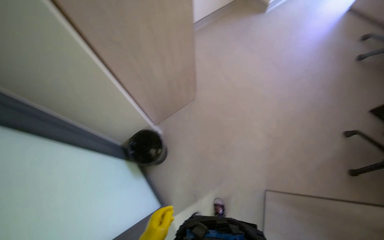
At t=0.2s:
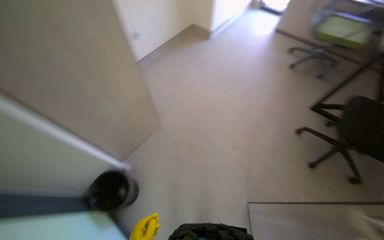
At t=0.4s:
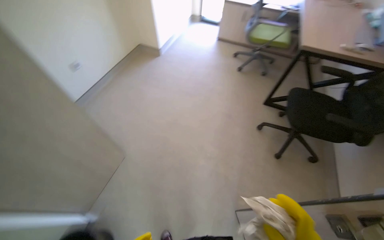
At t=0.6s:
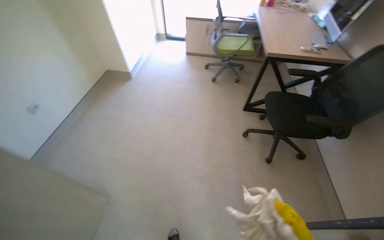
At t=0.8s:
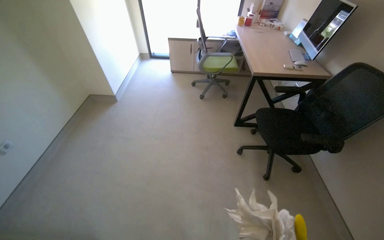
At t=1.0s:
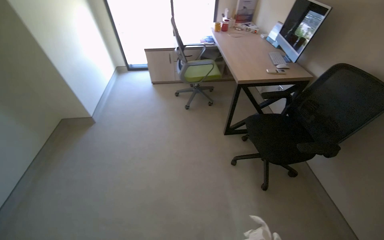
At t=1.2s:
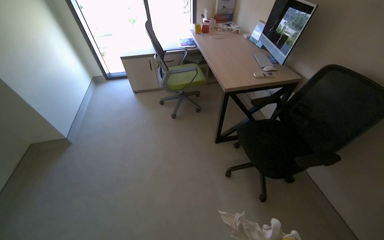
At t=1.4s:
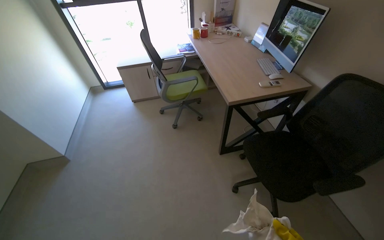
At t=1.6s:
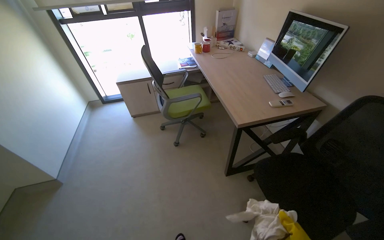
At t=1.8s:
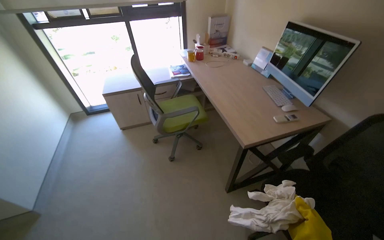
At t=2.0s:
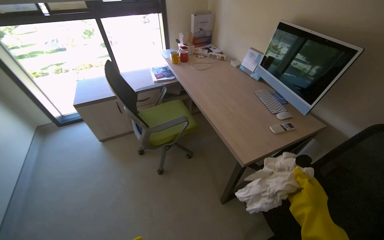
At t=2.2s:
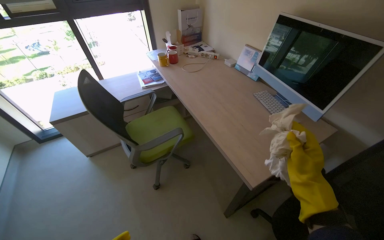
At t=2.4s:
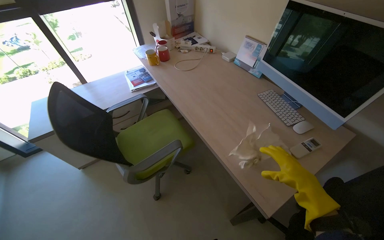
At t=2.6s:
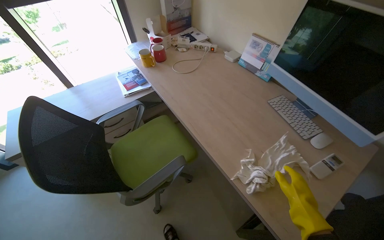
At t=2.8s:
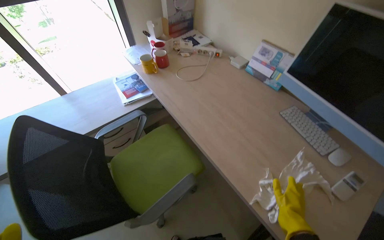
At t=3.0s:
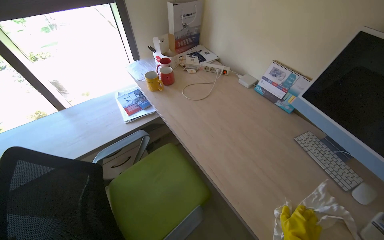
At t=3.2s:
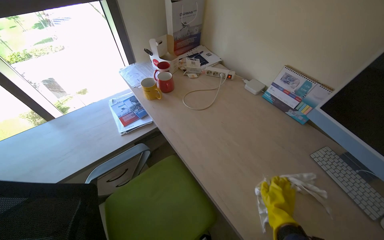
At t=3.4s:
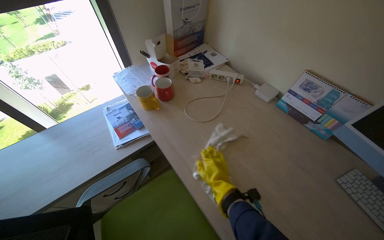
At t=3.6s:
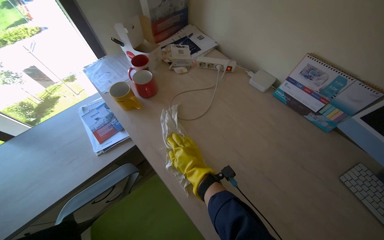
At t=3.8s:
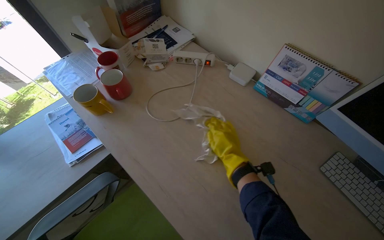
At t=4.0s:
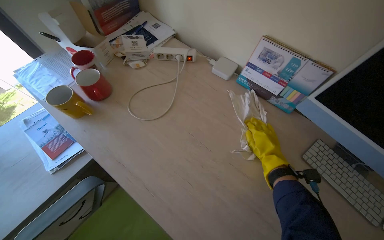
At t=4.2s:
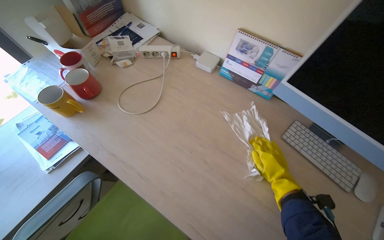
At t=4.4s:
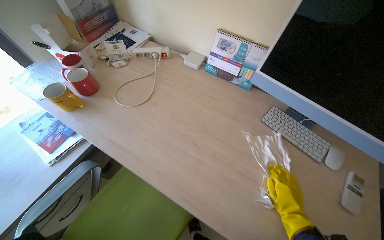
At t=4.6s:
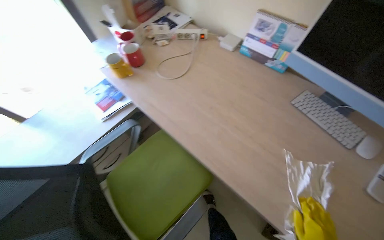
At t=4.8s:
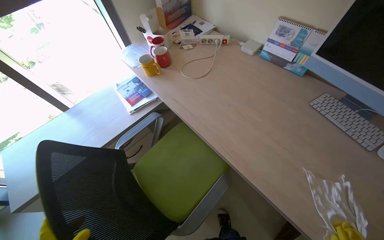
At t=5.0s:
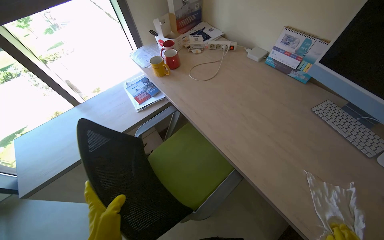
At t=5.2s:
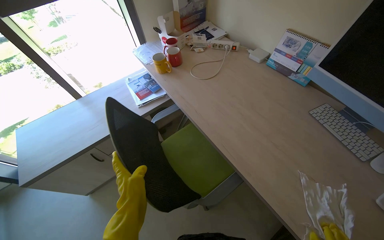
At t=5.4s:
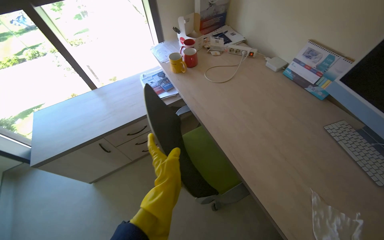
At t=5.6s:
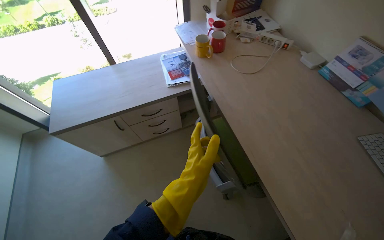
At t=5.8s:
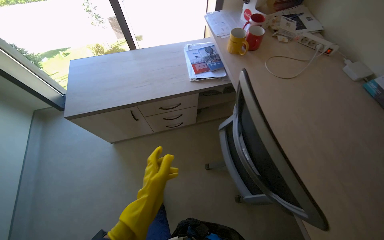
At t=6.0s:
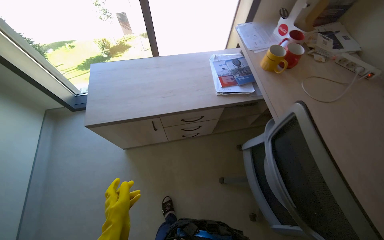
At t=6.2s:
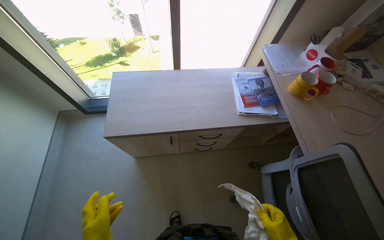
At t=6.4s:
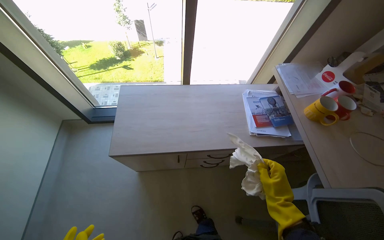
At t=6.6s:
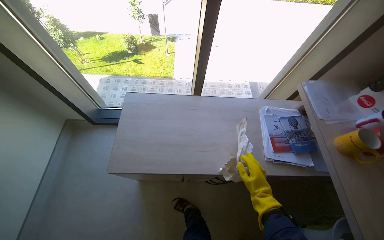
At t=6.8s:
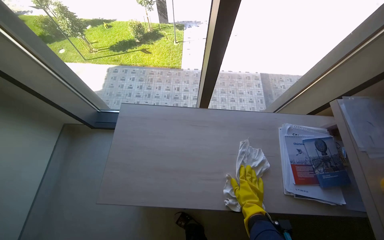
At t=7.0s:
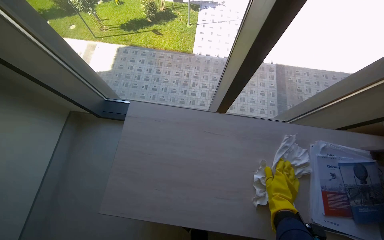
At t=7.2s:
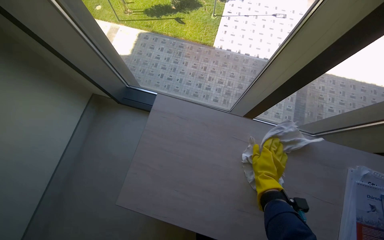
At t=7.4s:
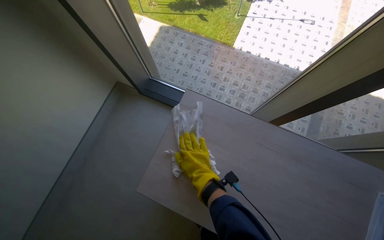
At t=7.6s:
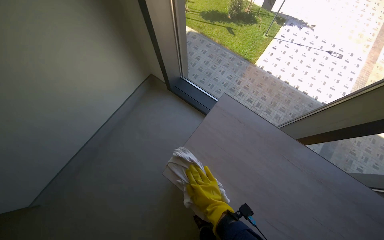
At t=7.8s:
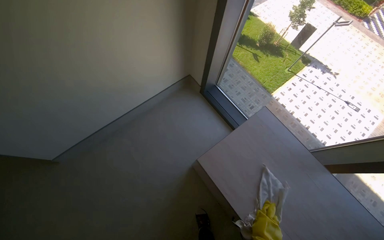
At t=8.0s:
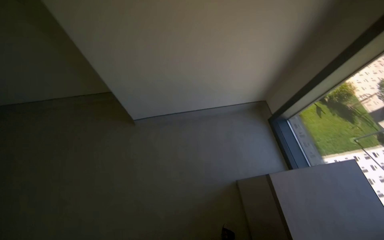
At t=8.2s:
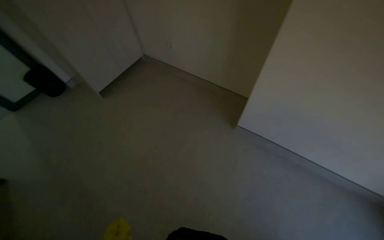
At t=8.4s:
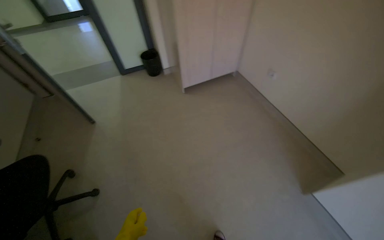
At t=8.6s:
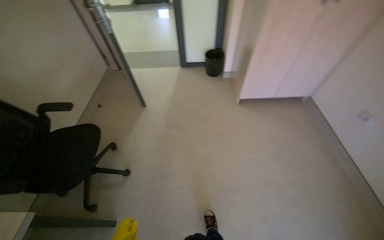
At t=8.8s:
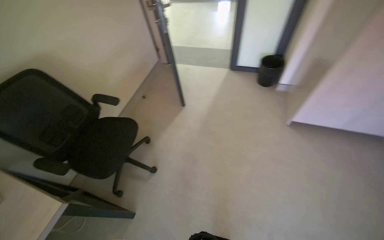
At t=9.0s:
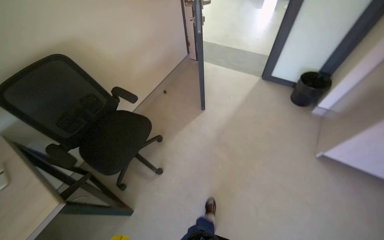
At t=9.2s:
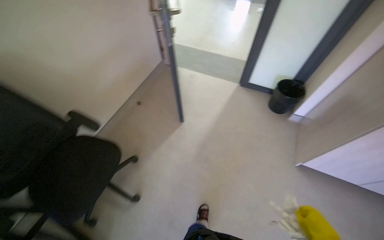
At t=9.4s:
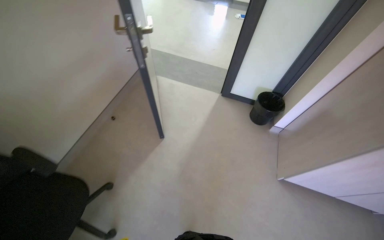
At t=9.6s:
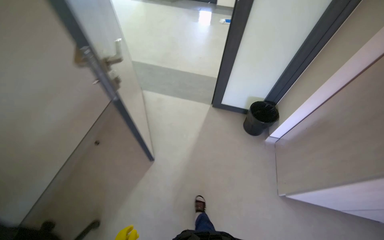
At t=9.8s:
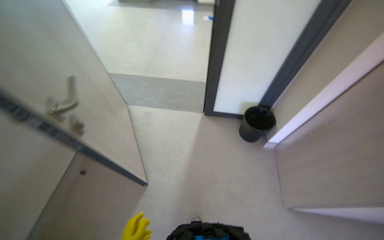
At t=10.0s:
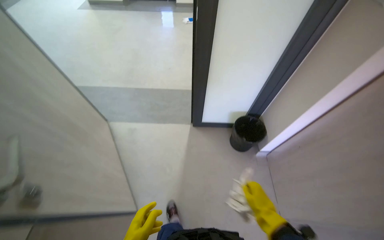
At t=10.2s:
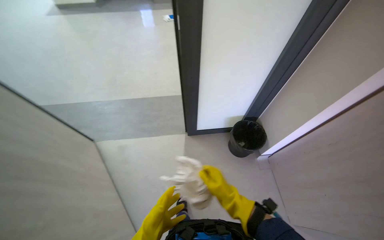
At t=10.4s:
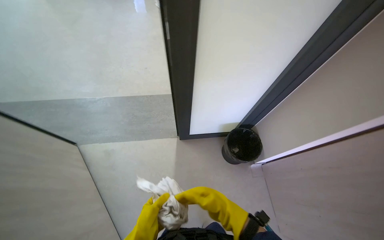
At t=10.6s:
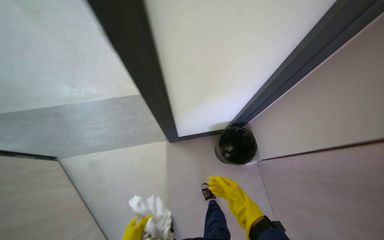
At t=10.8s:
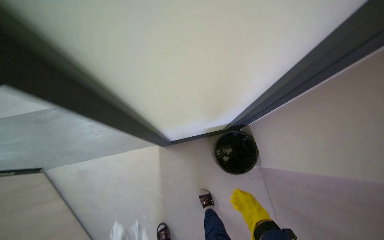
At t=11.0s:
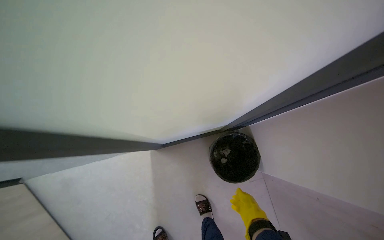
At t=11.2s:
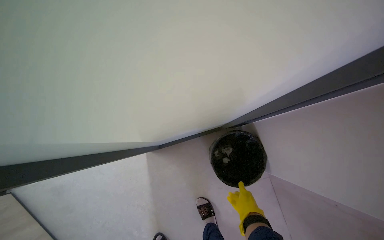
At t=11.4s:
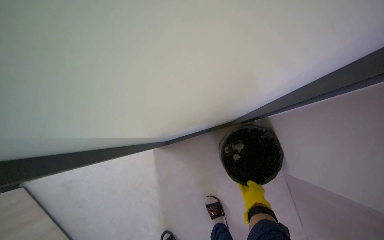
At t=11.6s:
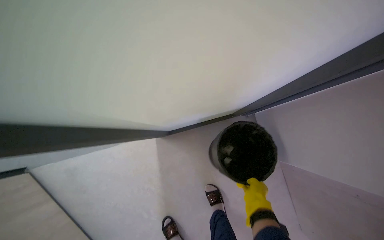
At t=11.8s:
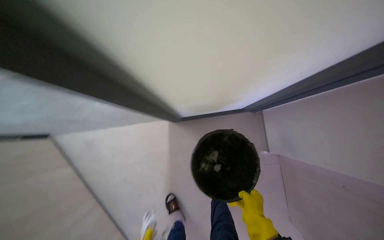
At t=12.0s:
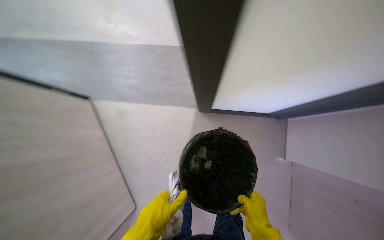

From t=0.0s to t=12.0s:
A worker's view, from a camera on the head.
Job: wiping surfaces.
The whole recording: Wiping office surfaces. The worker wipes various surfaces in the office, including desks, chairs, and door handles, with a cloth.
From t=0.0s to t=1.6s: The camera is carried some 1 m. The wearer's head swings roughly 65 degrees to the right. The view tips upward by approximately 20 degrees.
From t=1.6s to t=3.0s: The head travels about 1 m. The wearer's head swings some 25 degrees to the right.
From t=3.0s to t=4.4s: The head rotates approximately 25 degrees to the right. The right hand goes to the left and returns, roughly 35 cm each way.
From t=4.4s to t=6.0s: The camera travels about 50 cm. The head rotates approximately 45 degrees to the left.
From t=6.0s to t=7.6s: The camera is carried about 70 cm. The wearer's head swings roughly 50 degrees to the left.
From t=9.0s to t=10.4s: The head travels roughly 1 m. The wearer's head swings approximately 35 degrees to the right.
From t=10.4s to t=12.0s: The right hand goes some 10 cm to the right.

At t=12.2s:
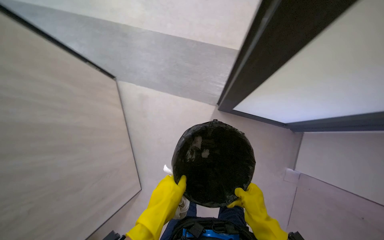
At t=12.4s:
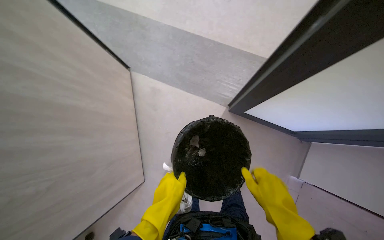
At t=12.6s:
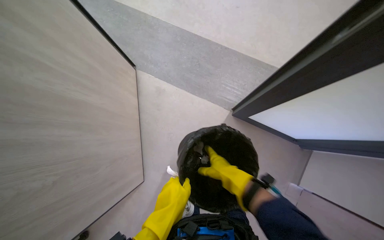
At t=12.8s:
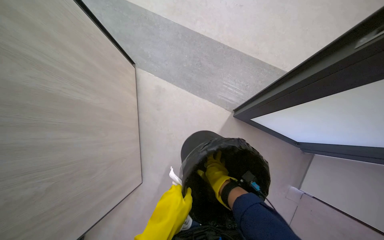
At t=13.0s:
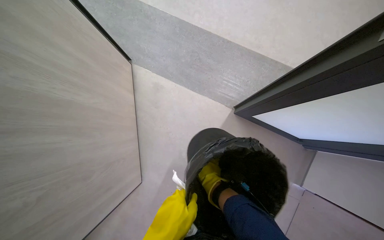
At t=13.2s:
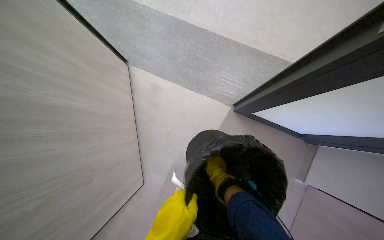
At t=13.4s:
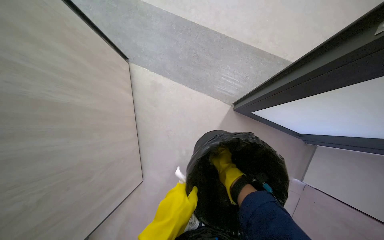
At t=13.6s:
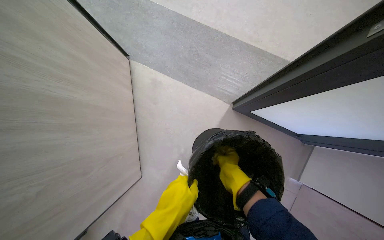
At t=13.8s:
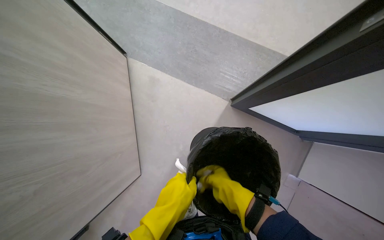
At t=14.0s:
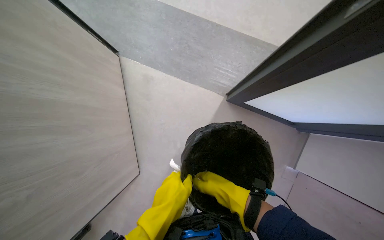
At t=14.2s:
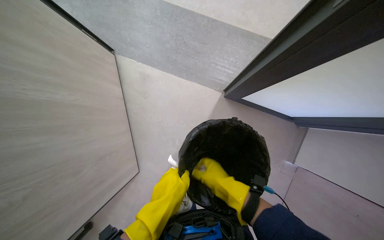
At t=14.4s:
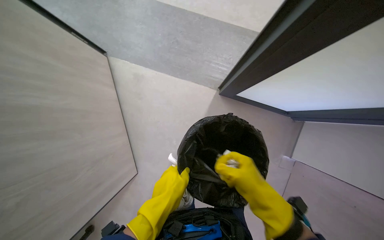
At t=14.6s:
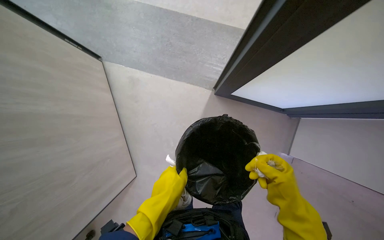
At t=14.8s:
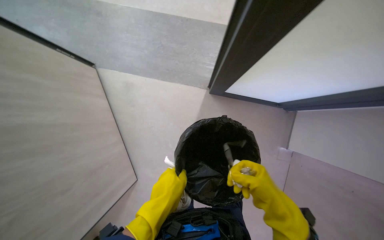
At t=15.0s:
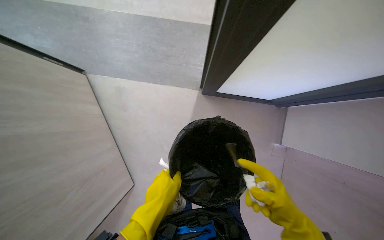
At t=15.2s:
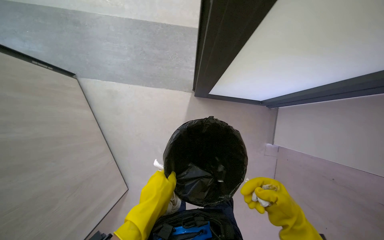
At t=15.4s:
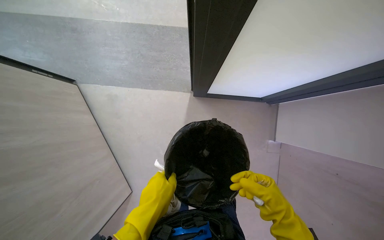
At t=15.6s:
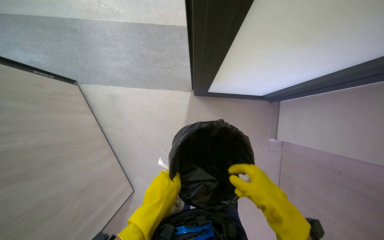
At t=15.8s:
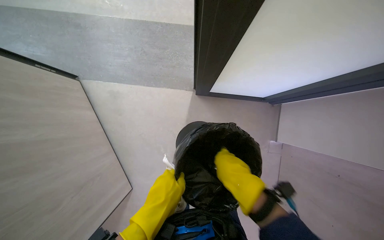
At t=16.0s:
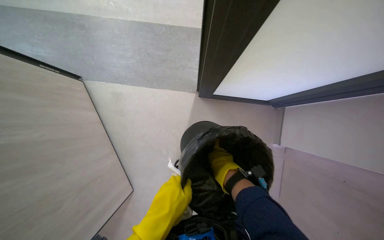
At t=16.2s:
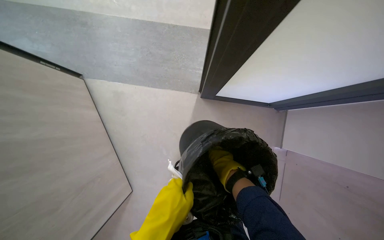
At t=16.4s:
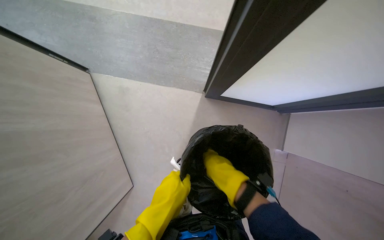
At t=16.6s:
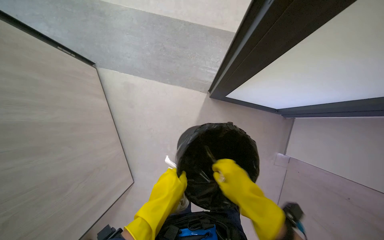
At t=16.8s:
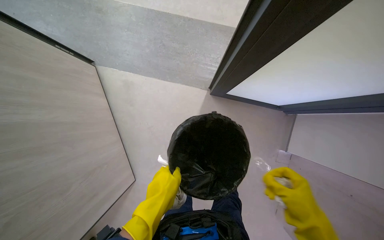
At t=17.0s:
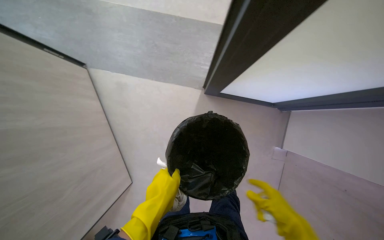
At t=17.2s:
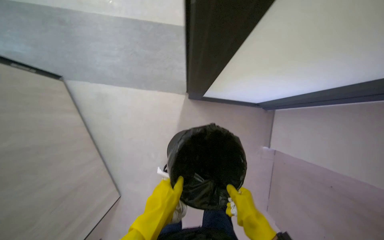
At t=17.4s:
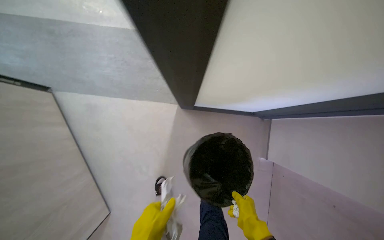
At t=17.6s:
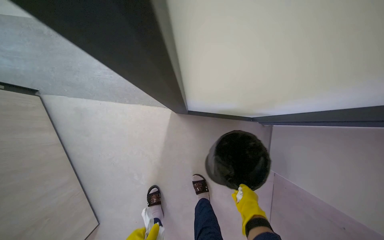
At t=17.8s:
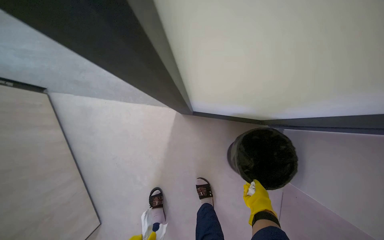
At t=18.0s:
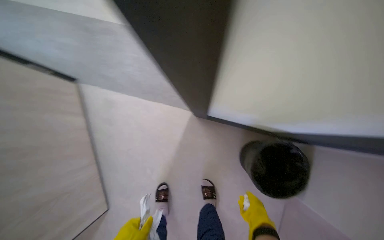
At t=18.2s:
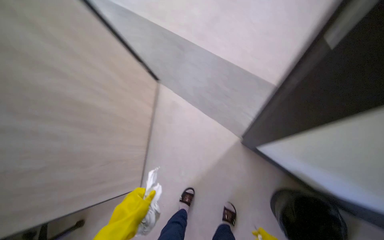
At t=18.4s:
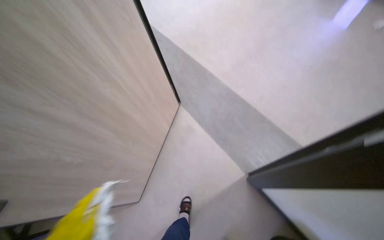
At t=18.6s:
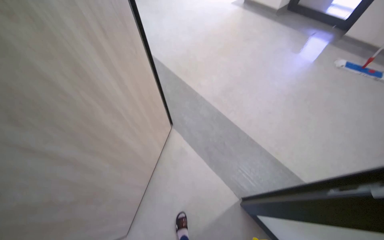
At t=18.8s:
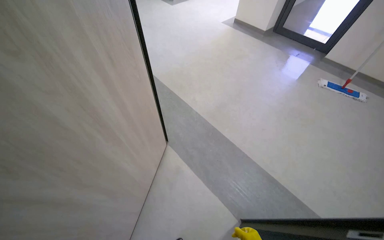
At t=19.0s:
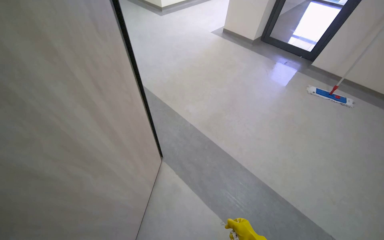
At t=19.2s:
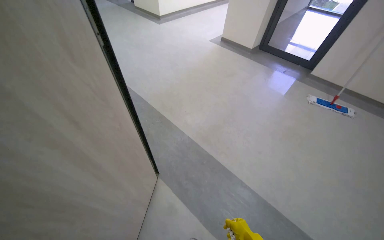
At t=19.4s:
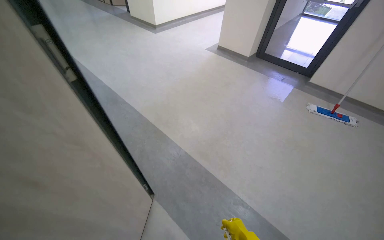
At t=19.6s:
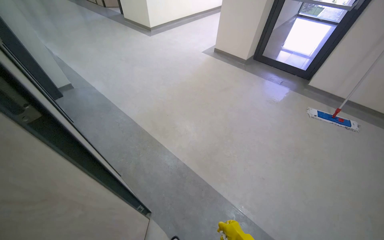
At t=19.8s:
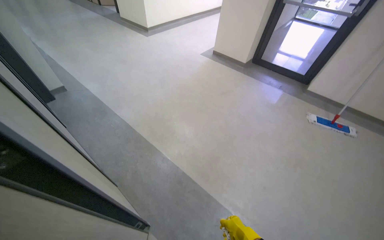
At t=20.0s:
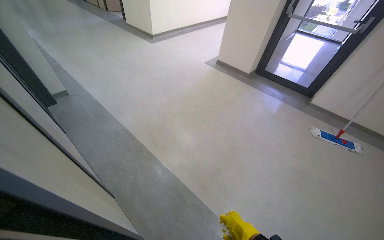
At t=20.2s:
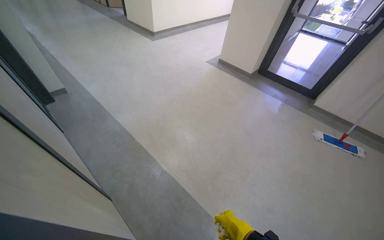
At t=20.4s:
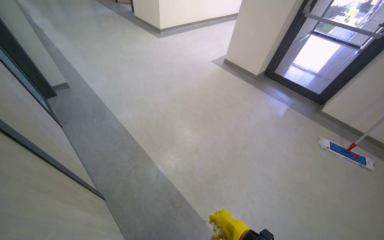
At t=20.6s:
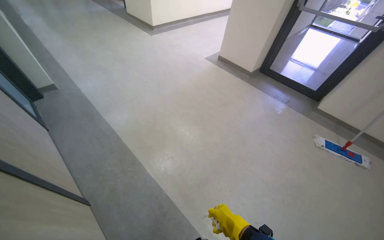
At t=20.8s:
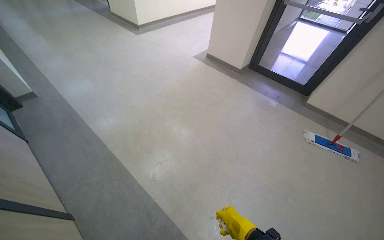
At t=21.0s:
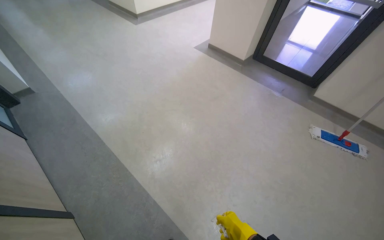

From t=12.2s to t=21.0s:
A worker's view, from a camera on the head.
Job: wiping surfaces.
The whole recording: Wiping office surfaces. The worker wipes various surfaces in the office, including desks, chairs, and door handles, with a cloth.
From t=12.2s to t=13.6s: The right hand swings nearer and farther, some 20 cm each way, with 2 reversals.
From t=13.6s to t=15.2s: The right hand moves to the right and down the picture, roughly 30 cm.
From t=15.2s to t=16.6s: The right hand heads to the left and up the picture, covering approximately 15 cm.
From t=16.6s to t=18.0s: The right hand is displaced farther from the camera by approximately 15 cm.
From t=19.6s to t=21.0s: The head travels approximately 50 cm.
